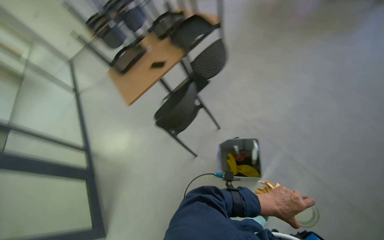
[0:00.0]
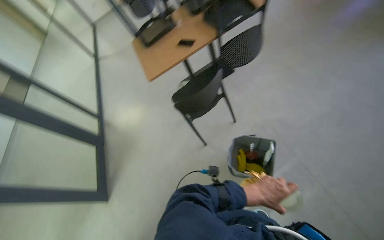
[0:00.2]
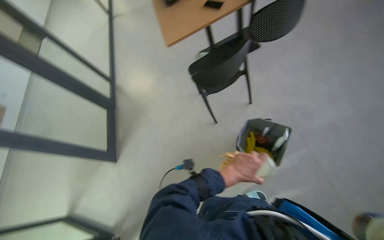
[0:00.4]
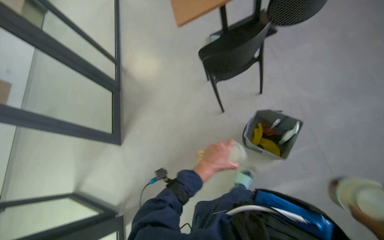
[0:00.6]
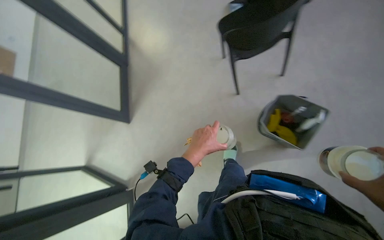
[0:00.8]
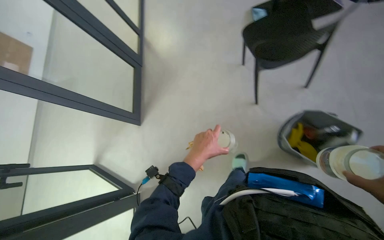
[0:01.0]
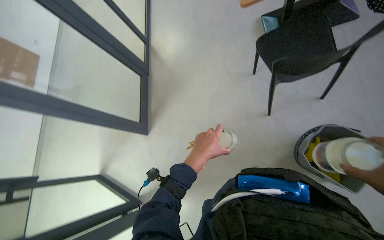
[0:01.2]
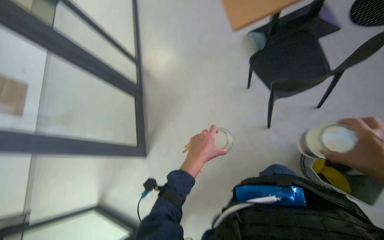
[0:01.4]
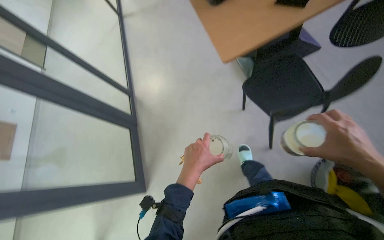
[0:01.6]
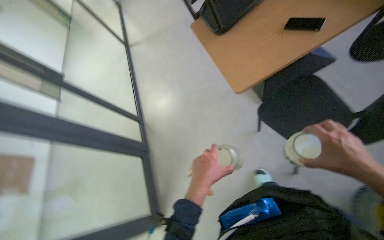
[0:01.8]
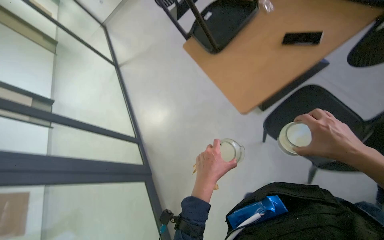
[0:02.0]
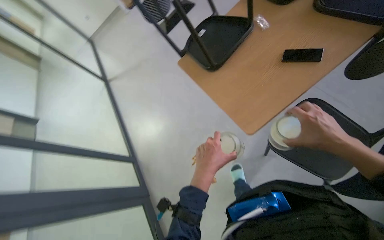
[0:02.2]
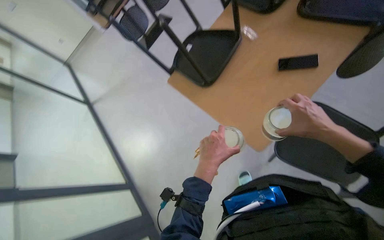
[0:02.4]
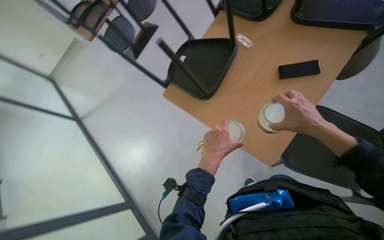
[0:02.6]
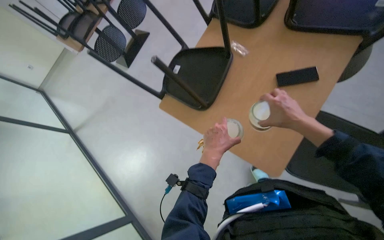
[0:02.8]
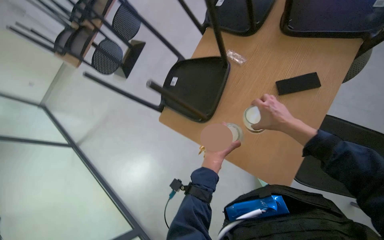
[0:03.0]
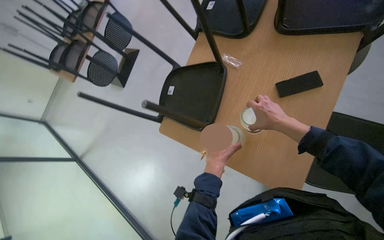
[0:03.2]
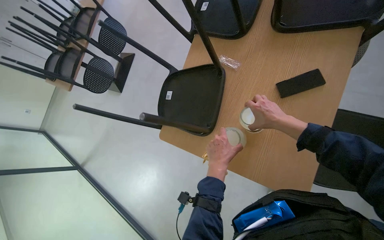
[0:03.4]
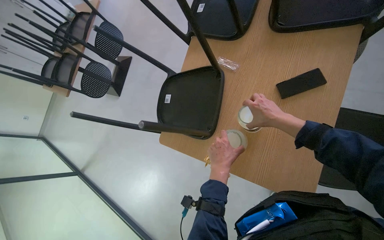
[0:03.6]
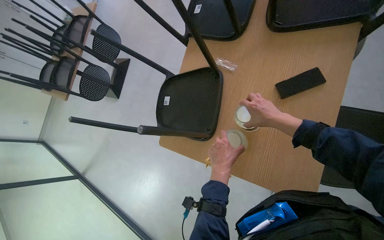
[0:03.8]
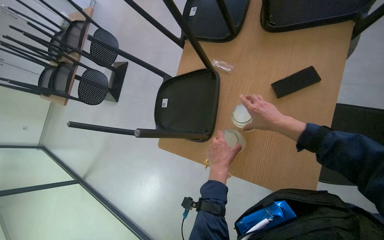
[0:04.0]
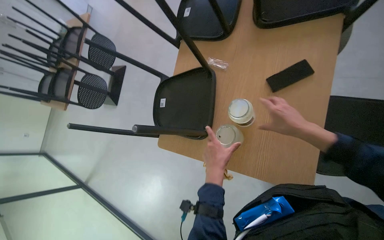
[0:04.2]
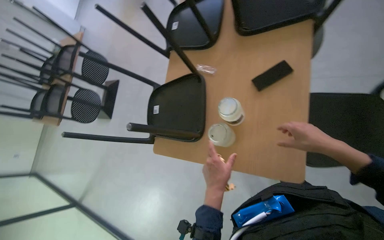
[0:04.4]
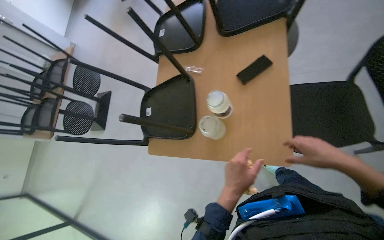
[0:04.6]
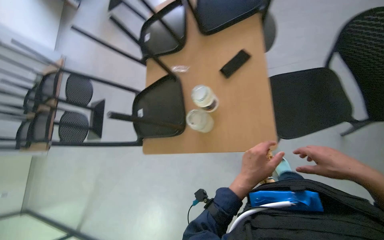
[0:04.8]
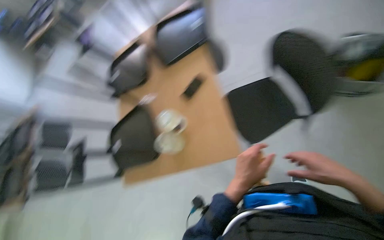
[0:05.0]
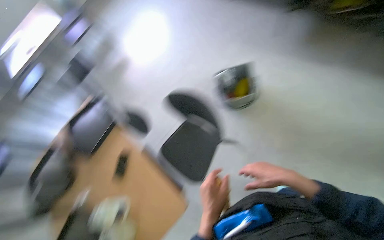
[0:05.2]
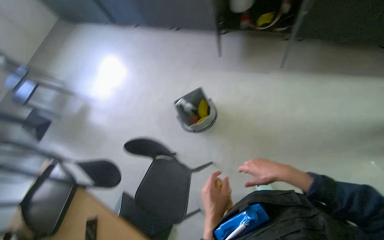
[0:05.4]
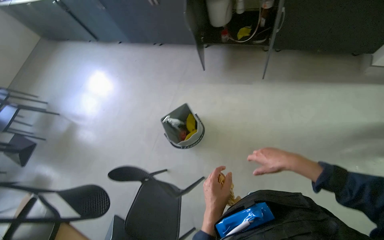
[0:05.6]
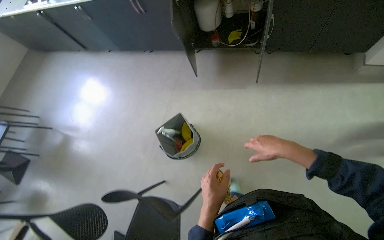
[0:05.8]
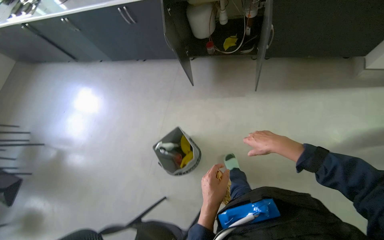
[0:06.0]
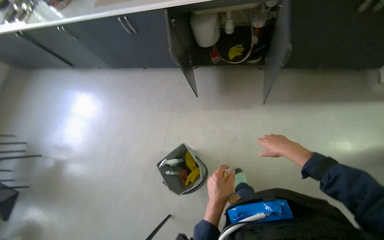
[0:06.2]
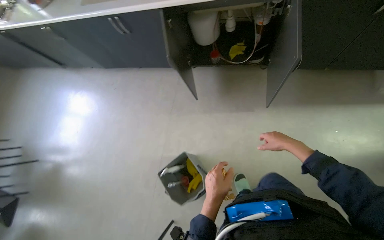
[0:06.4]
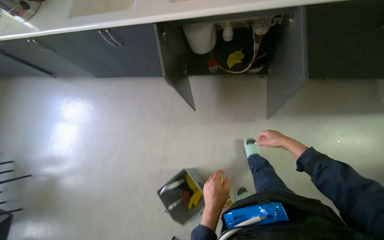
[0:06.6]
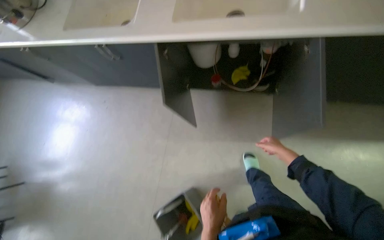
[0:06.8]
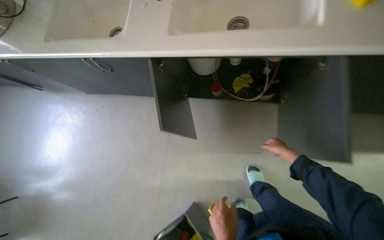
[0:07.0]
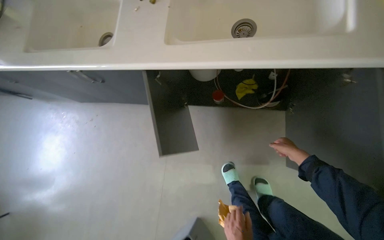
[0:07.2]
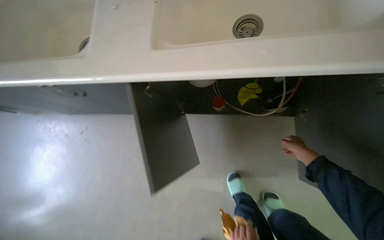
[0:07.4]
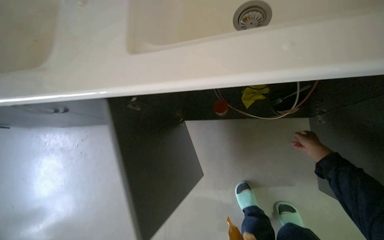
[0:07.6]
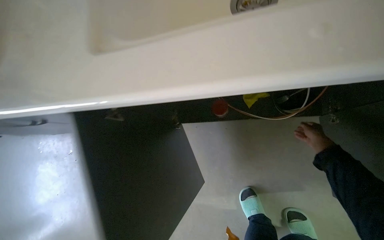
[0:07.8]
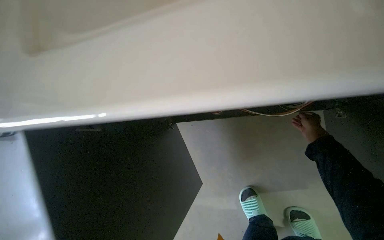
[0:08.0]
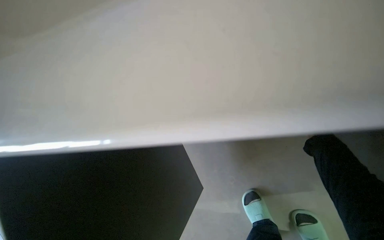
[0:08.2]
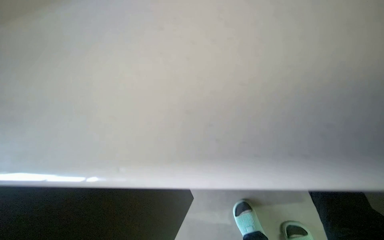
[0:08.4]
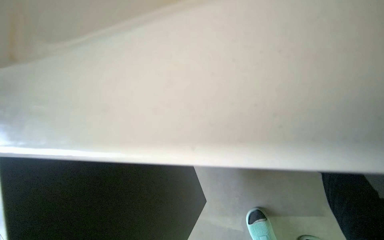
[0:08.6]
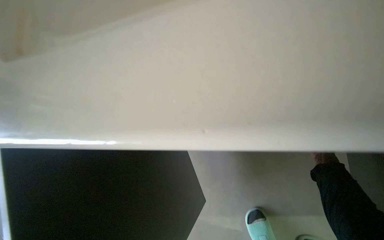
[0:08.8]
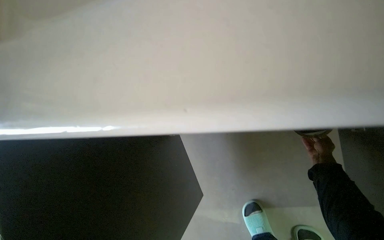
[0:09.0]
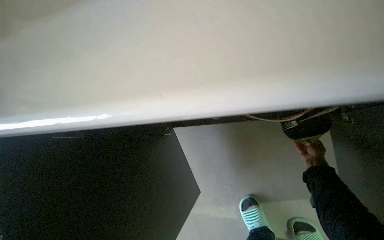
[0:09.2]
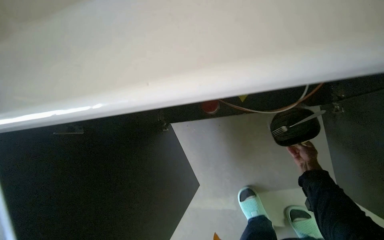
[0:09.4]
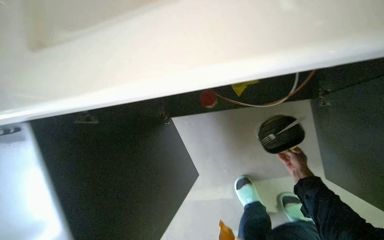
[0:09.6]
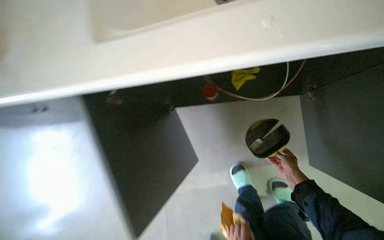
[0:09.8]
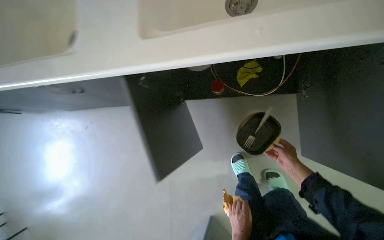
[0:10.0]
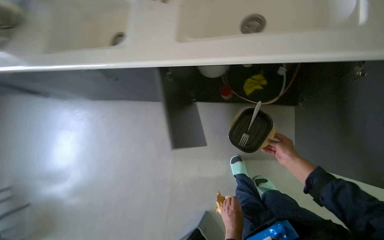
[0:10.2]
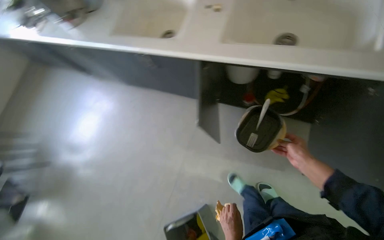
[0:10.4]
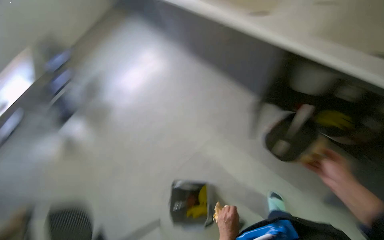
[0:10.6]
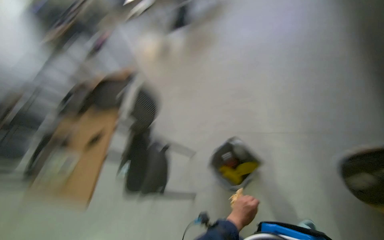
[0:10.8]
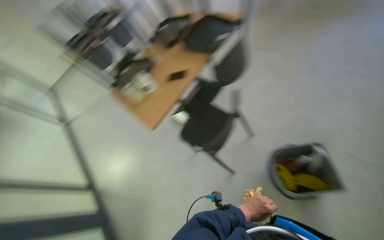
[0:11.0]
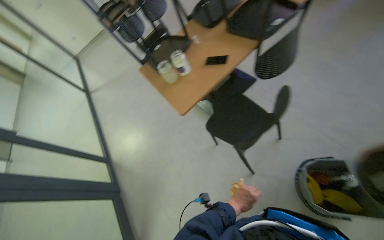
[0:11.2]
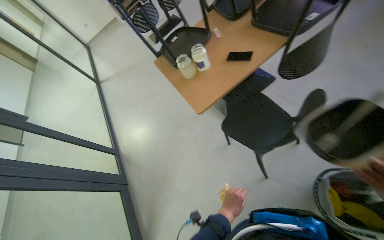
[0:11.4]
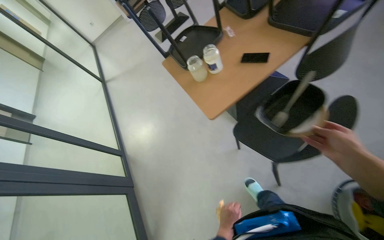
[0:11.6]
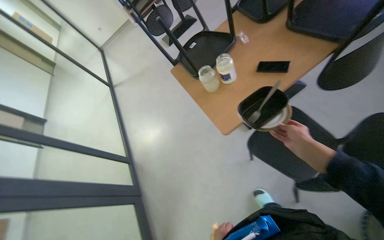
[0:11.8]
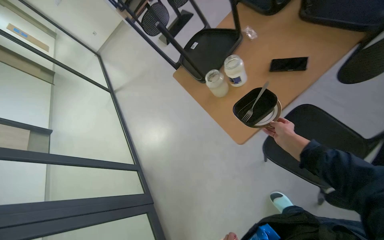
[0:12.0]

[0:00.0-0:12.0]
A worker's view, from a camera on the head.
Job: cleaning kitchen.
The whole recording: Unloading items from cabinet. The worker unloads various items from the cabinet under the sink and places them on the table.
0:00.0 to 0:01.6: The camera travels some 70 cm. The wearer looks some 15 degrees further downward.
0:01.6 to 0:03.0: The camera is carried some 80 cm. The wearer looks some 15 degrees further upward. The scene turns roughly 35 degrees counterclockwise in the picture.
0:03.0 to 0:04.4: The right hand shifts roughly 15 cm to the right and down the picture.
0:04.4 to 0:06.0: The camera travels about 50 cm. The wearer's head swings some 55 degrees to the right. The view tilts about 30 degrees upward.
0:06.0 to 0:07.6: The camera travels approximately 1 m.
0:07.6 to 0:09.0: The right hand reaches about 5 cm nearer to the camera, then returns.
0:09.0 to 0:10.4: The head travels approximately 40 cm. The view tips downward by about 15 degrees.
0:10.4 to 0:12.0: The camera travels about 1 m. The head rotates some 60 degrees to the left. The view tilts roughly 30 degrees downward.

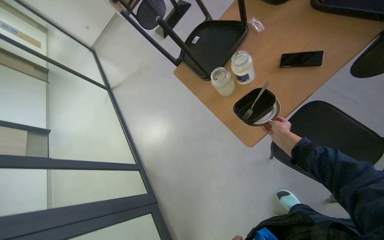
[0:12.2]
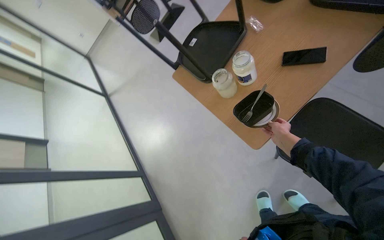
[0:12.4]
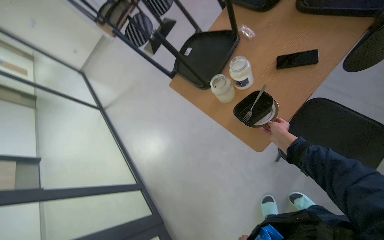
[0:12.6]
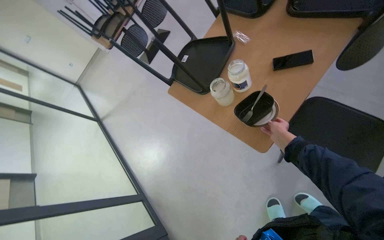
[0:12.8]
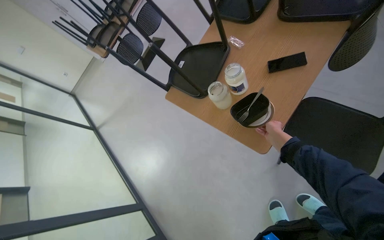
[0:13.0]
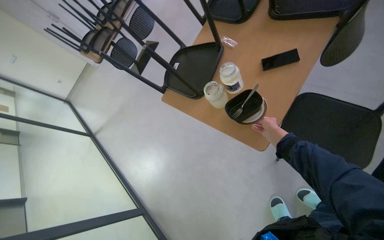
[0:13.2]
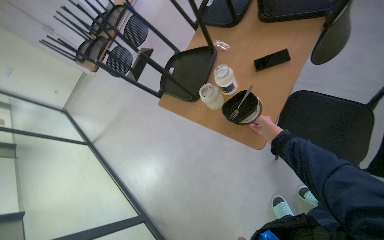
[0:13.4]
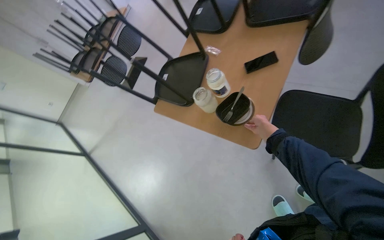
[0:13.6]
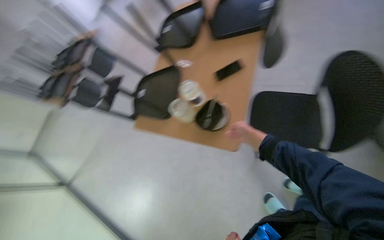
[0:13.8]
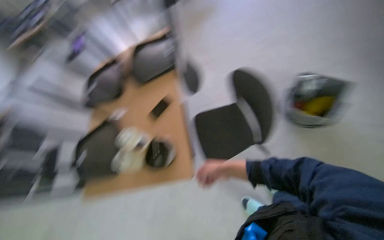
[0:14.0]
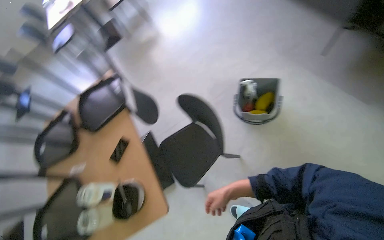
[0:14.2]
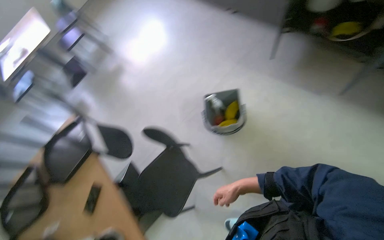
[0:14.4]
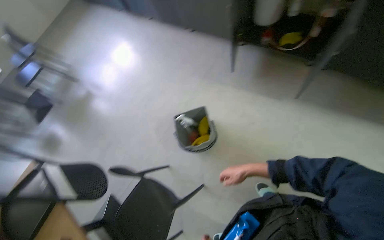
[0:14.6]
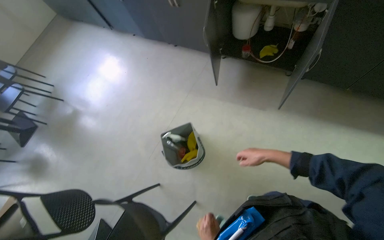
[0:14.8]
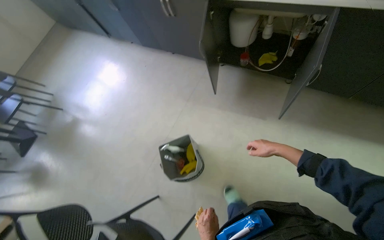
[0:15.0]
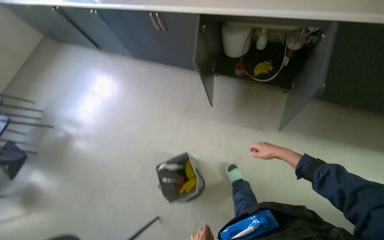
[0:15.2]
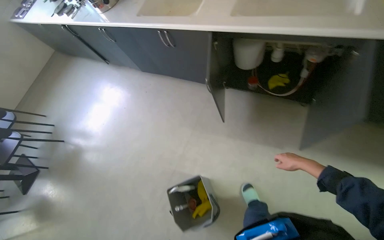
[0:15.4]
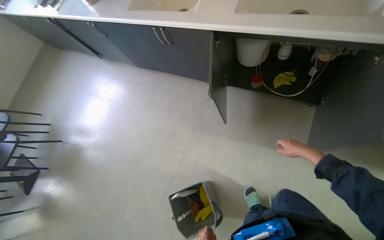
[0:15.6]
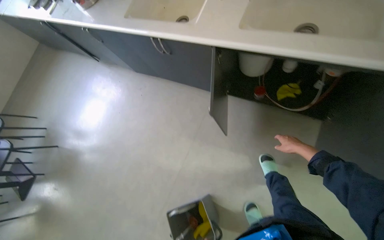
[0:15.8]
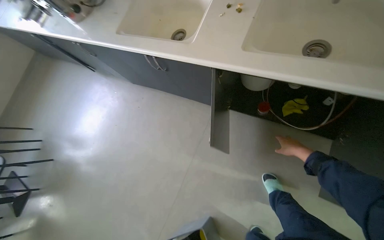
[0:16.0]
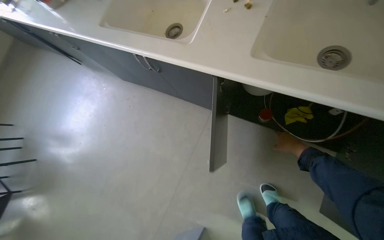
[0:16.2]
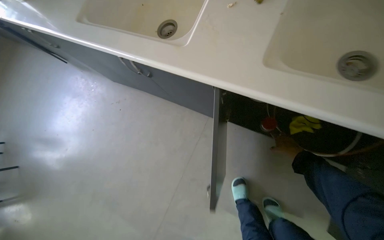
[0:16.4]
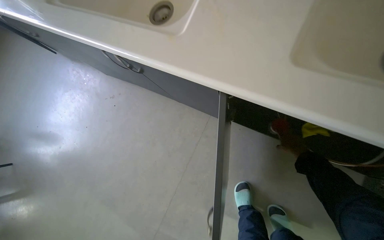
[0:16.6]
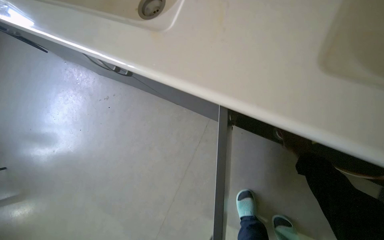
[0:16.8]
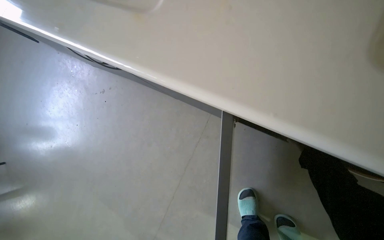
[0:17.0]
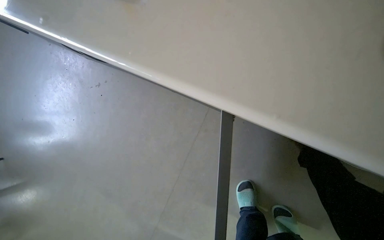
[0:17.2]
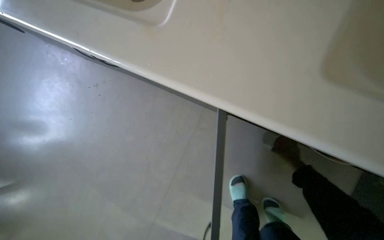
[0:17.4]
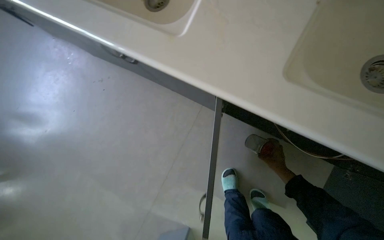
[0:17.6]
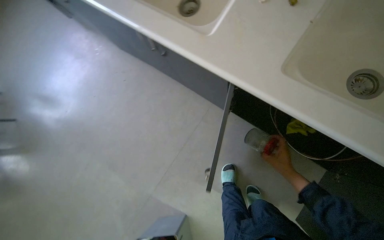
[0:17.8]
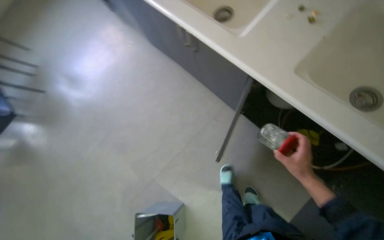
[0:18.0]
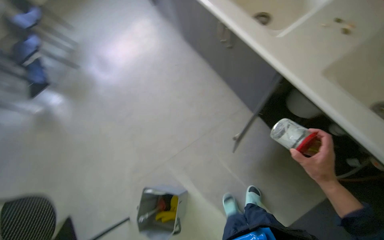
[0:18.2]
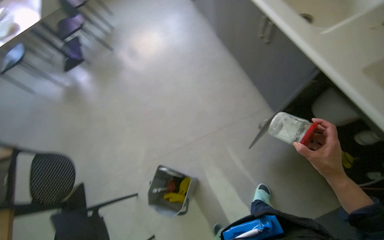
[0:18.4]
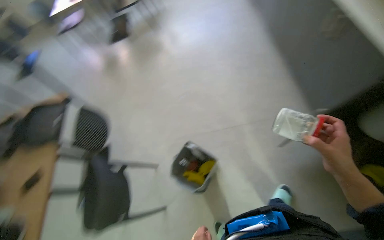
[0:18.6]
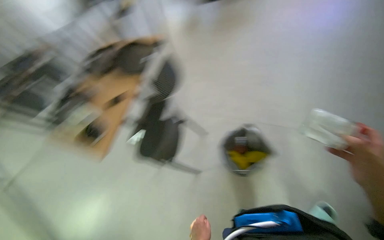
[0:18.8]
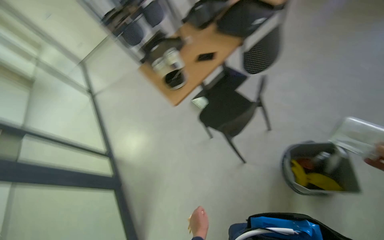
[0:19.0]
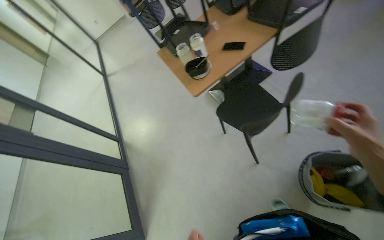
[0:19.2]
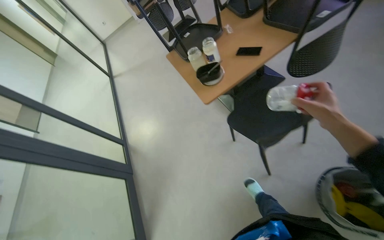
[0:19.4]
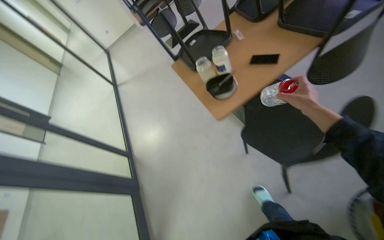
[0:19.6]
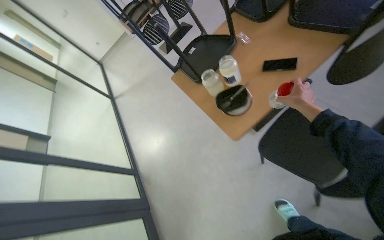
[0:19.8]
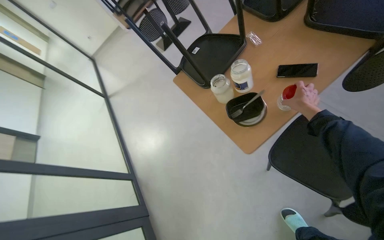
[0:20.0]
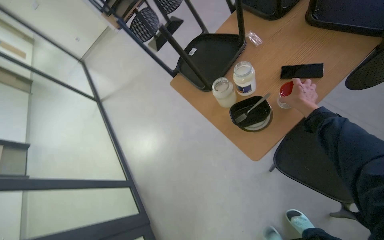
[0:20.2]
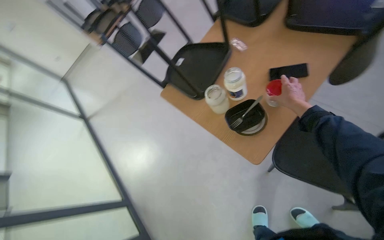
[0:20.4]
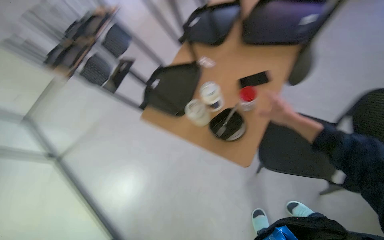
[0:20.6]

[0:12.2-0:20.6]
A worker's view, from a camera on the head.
Job: cleaning kitchen.
The whole recording: Unloading items from cabinet. The worker unloads various items from the cabinet under the sink and places them on the table.
0:12.2 to 0:13.6: The camera pitches upward, by about 15 degrees. The right hand heads to the left, covering some 10 cm.
0:13.6 to 0:15.0: The camera is carried roughly 80 cm. The head turns to the right by roughly 85 degrees. The view tilts some 30 degrees upward.
0:15.0 to 0:16.4: The camera travels approximately 1 m.
0:17.8 to 0:19.2: The wearer moves roughly 1 m. The head turns to the left by about 85 degrees.
0:19.2 to 0:20.6: The camera travels approximately 70 cm. The wearer looks about 30 degrees further to the right.
